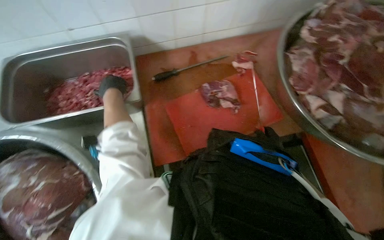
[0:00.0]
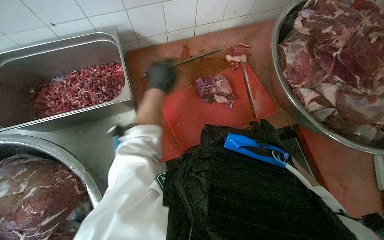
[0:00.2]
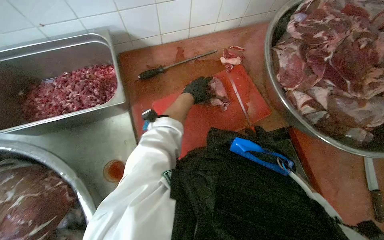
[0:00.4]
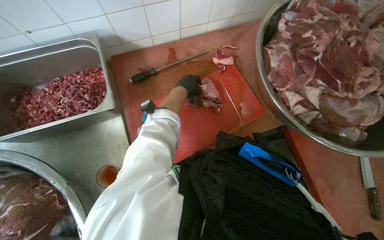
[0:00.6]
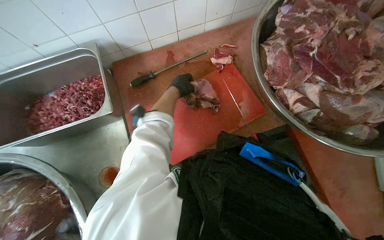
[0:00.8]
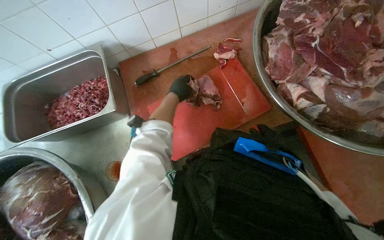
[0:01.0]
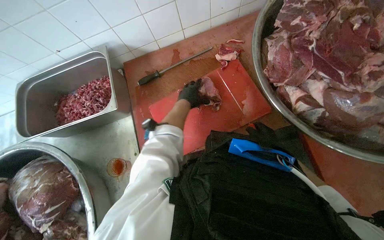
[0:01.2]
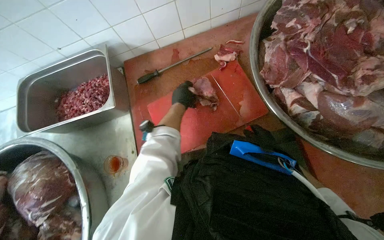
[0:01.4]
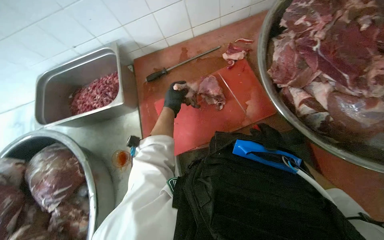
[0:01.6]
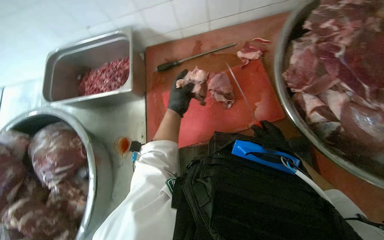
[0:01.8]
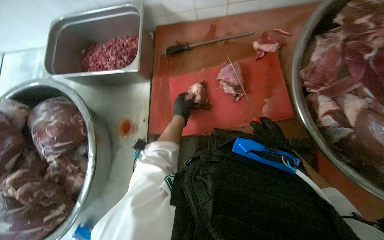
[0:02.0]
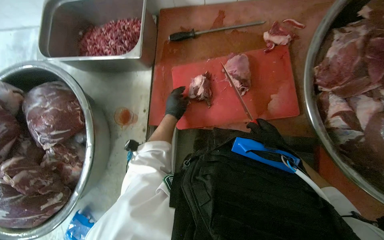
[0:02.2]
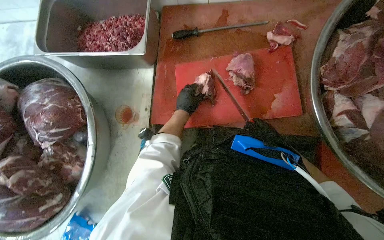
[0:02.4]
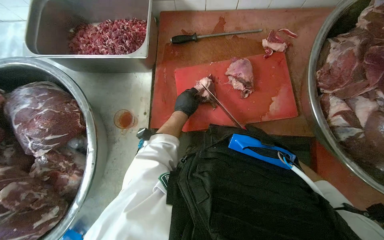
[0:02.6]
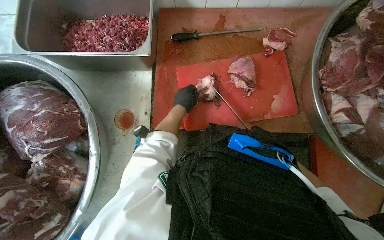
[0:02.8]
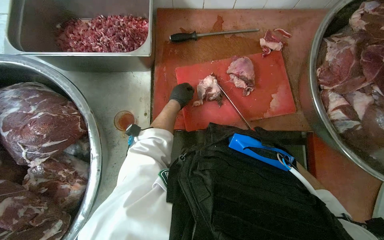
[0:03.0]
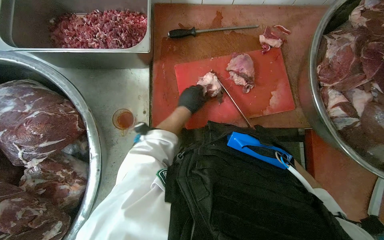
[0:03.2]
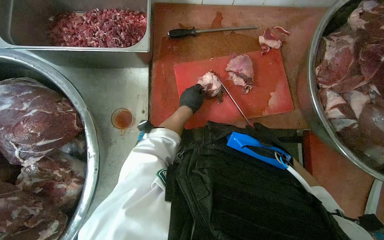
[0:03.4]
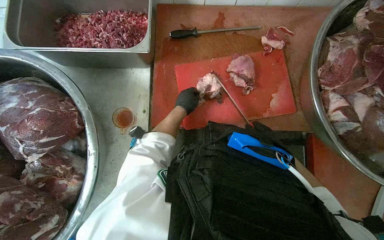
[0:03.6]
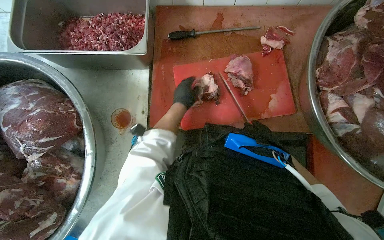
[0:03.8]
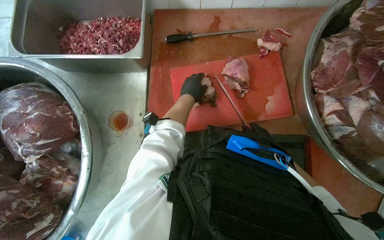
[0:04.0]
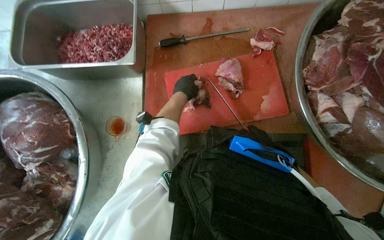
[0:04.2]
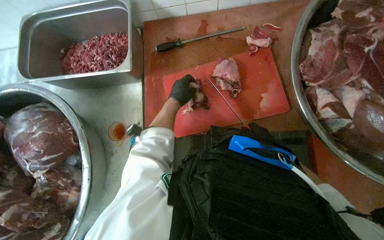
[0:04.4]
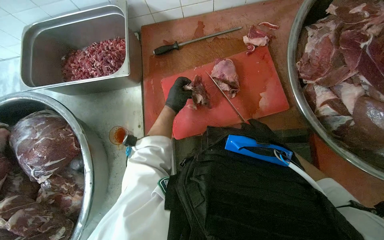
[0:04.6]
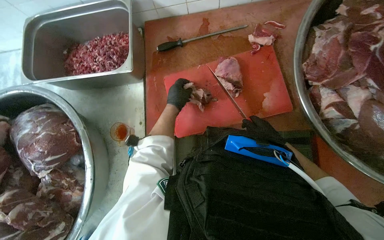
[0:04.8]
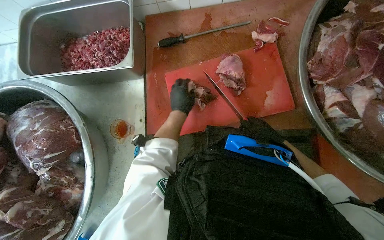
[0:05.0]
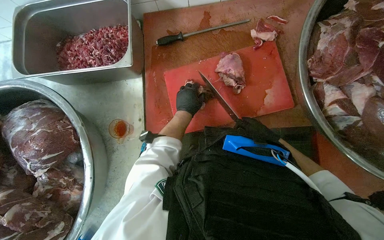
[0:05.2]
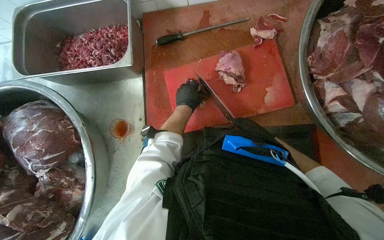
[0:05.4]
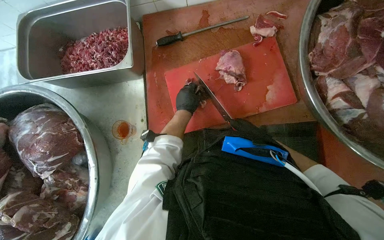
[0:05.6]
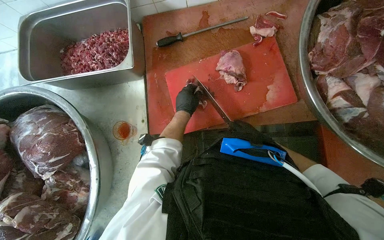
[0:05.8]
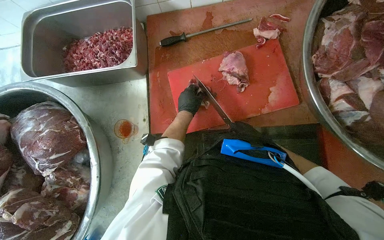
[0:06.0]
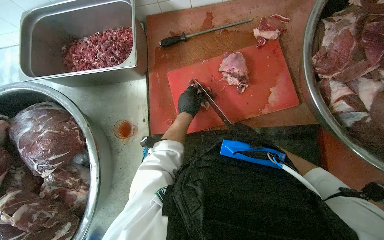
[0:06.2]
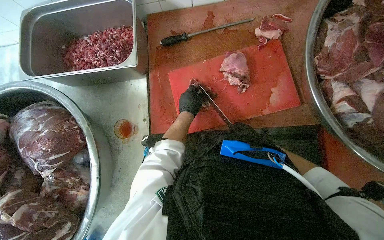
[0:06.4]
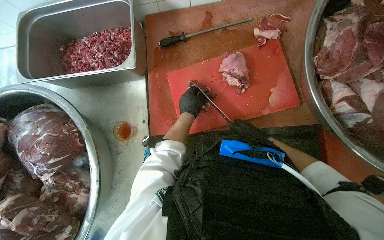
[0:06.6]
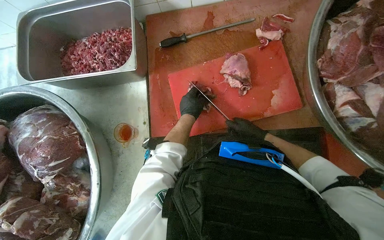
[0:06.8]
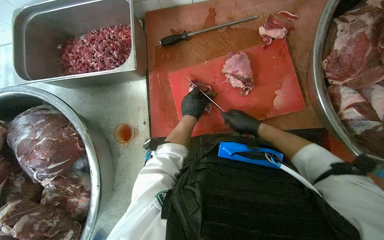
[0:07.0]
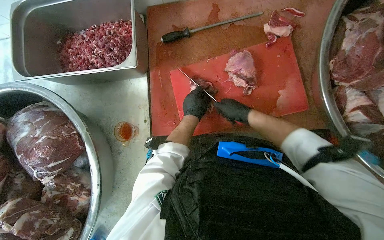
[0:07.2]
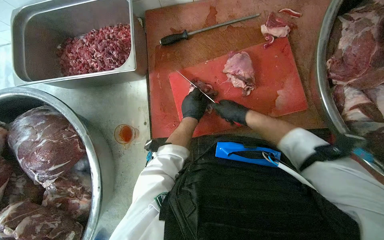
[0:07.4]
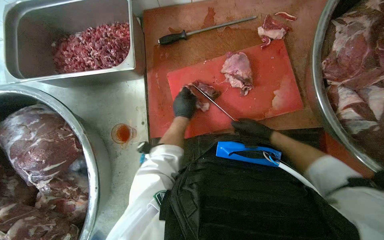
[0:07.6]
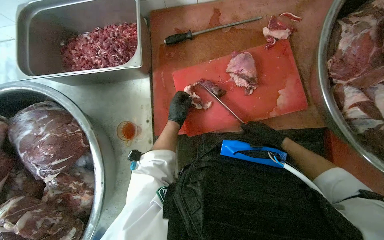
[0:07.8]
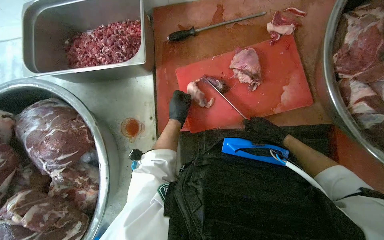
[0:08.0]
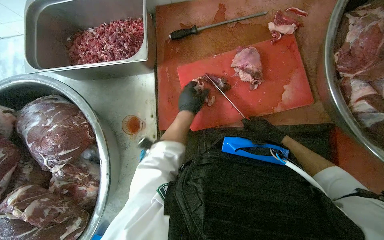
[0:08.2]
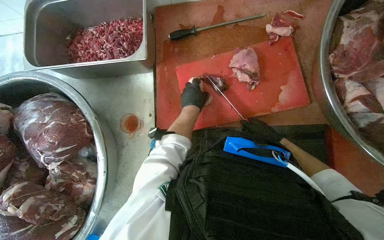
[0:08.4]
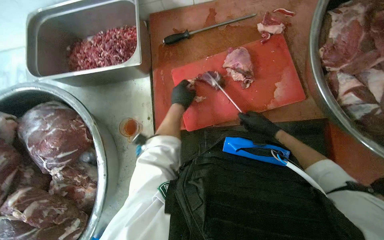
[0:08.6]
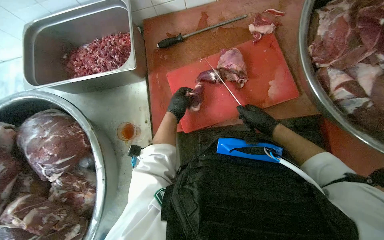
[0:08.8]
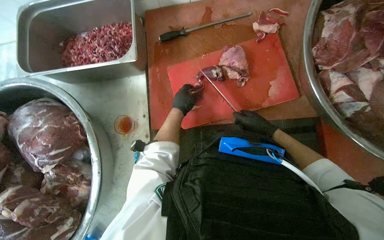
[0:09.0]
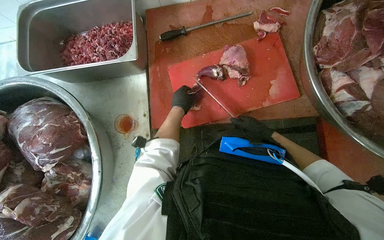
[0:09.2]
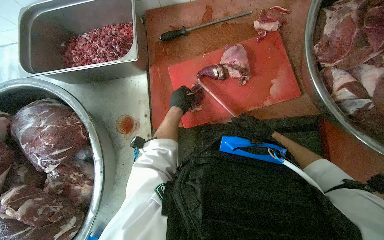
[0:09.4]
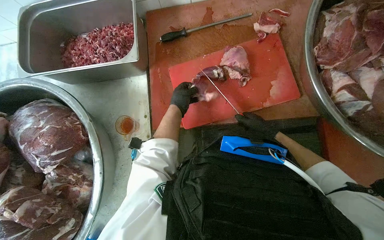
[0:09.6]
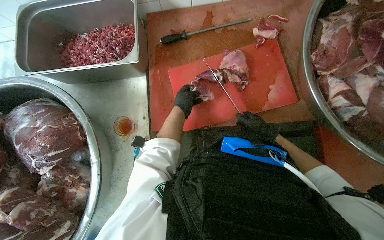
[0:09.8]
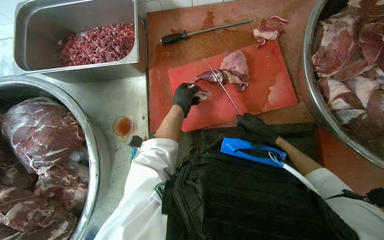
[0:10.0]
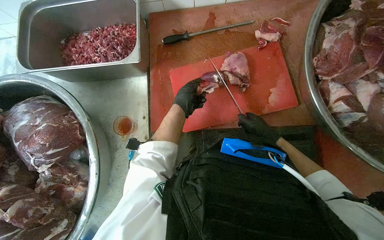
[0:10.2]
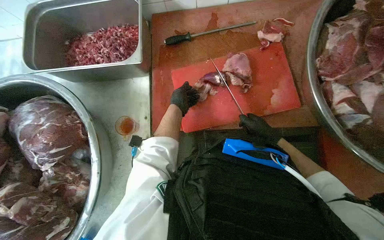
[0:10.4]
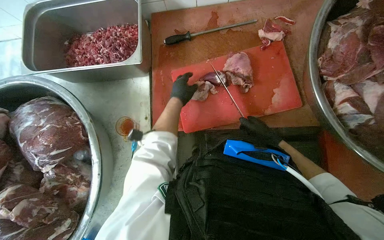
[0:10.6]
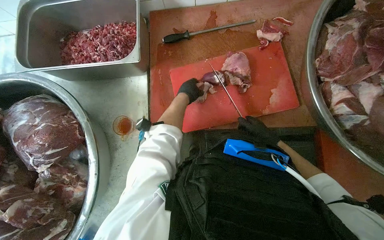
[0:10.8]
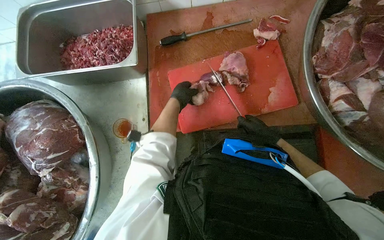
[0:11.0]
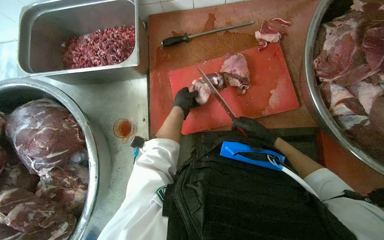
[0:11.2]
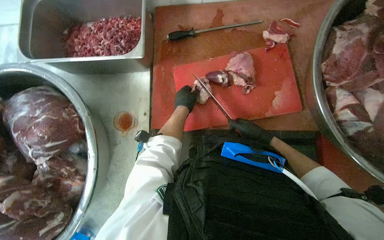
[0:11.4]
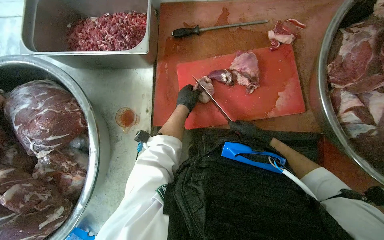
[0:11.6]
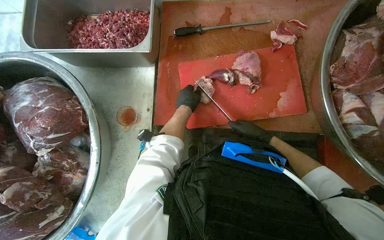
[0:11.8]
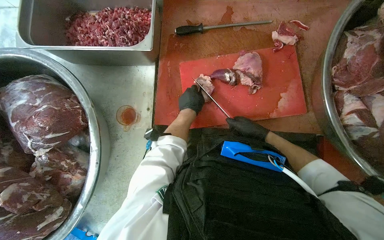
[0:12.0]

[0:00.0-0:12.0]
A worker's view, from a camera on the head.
Job: preparing food.
The whole recording: Cutting meat on board. The worker cuts large pieces of meat into smaller portions on a red cutting board.
0:00.0 to 0:01.6: The left hand goes approximately 25 cm to the right.
0:04.4 to 0:06.0: The right hand is displaced to the left by some 10 cm, and goes nearer to the camera and returns, roughly 15 cm each way.
0:07.6 to 0:12.0: The hands make small movements and keep their place.

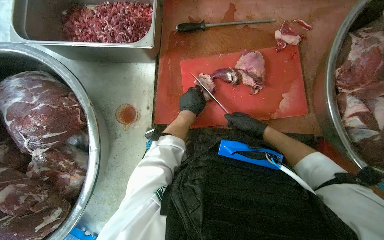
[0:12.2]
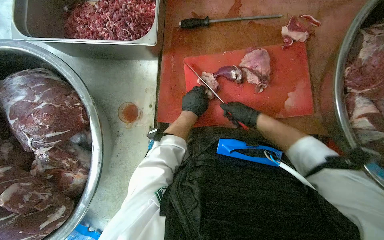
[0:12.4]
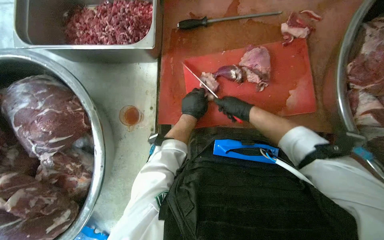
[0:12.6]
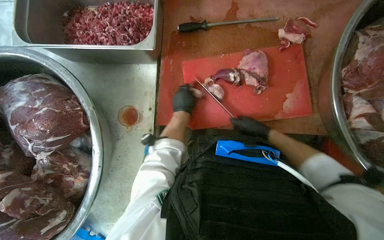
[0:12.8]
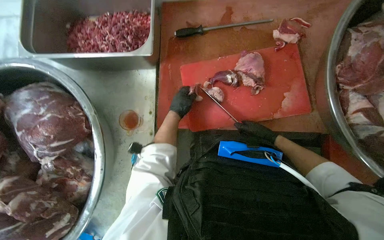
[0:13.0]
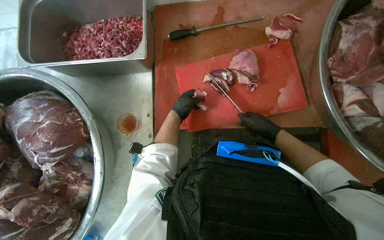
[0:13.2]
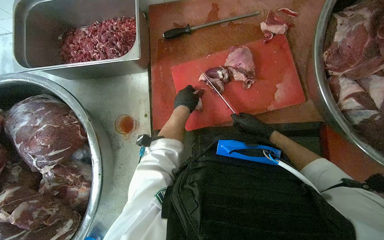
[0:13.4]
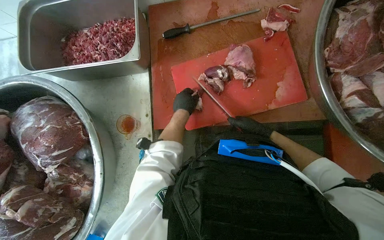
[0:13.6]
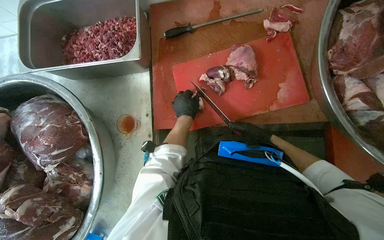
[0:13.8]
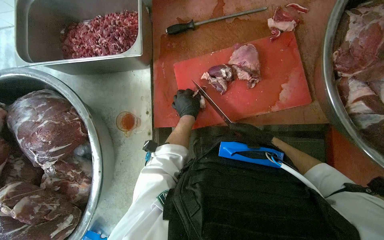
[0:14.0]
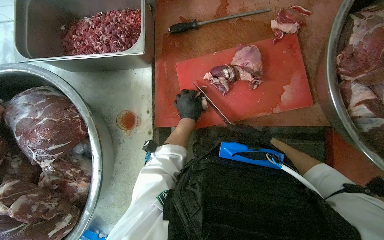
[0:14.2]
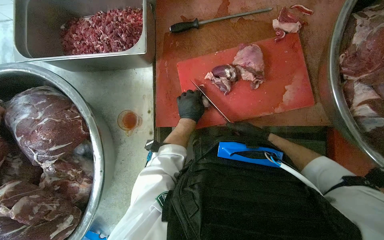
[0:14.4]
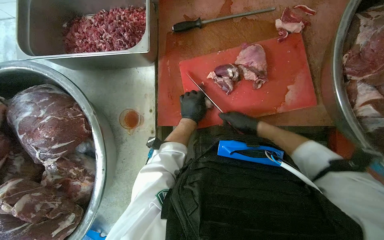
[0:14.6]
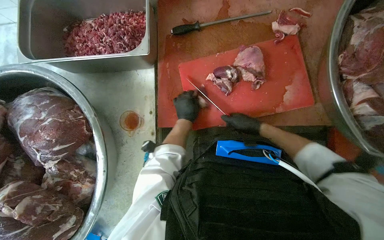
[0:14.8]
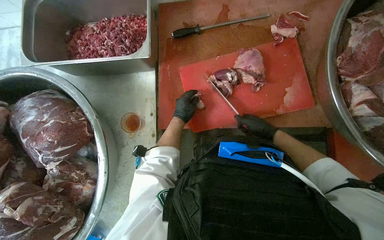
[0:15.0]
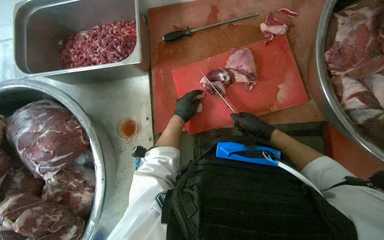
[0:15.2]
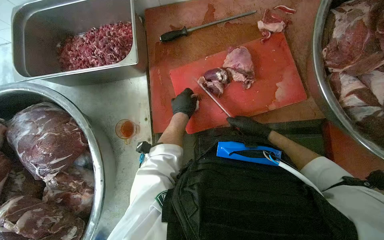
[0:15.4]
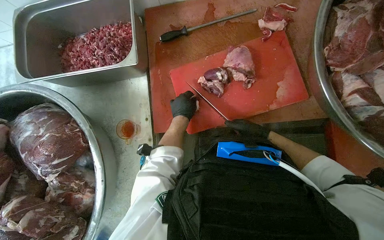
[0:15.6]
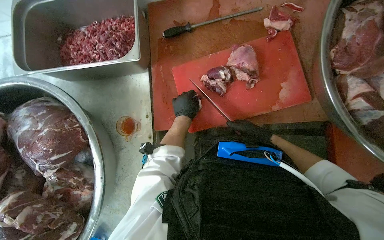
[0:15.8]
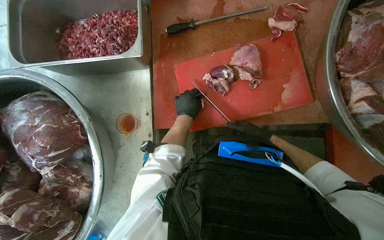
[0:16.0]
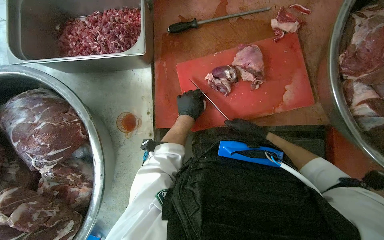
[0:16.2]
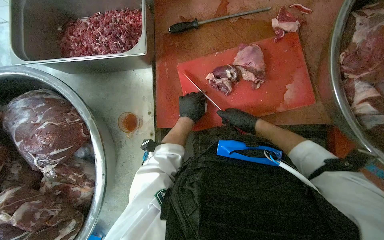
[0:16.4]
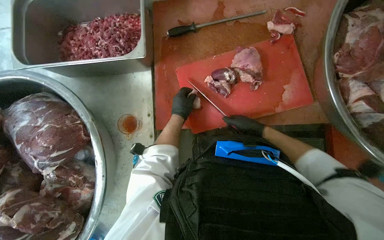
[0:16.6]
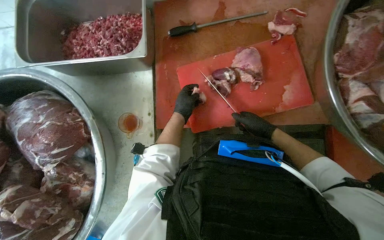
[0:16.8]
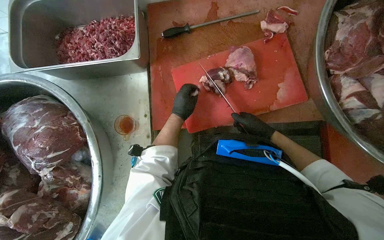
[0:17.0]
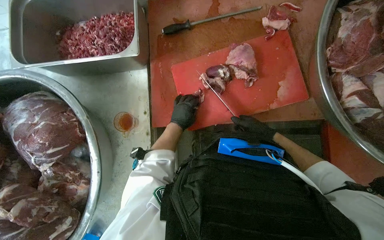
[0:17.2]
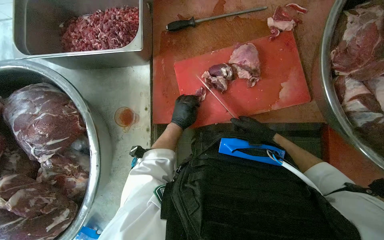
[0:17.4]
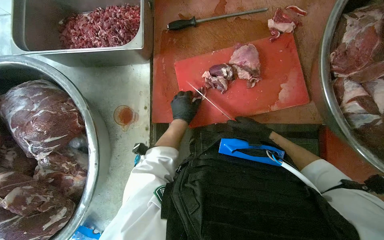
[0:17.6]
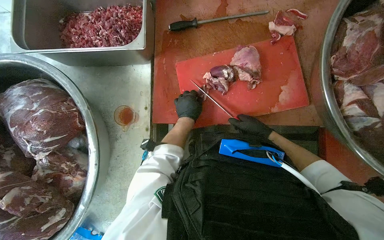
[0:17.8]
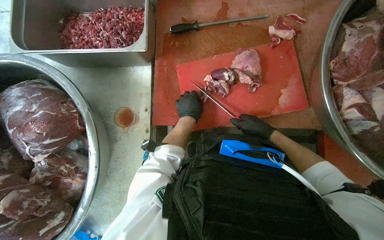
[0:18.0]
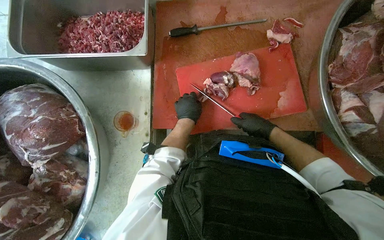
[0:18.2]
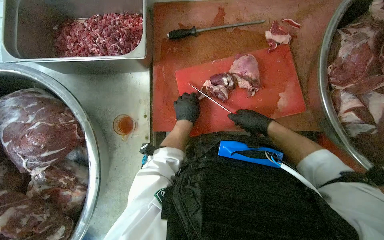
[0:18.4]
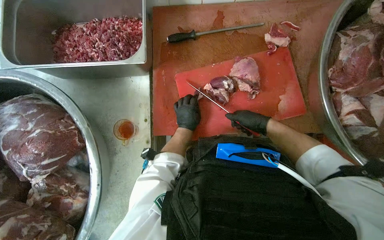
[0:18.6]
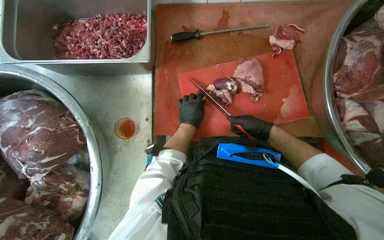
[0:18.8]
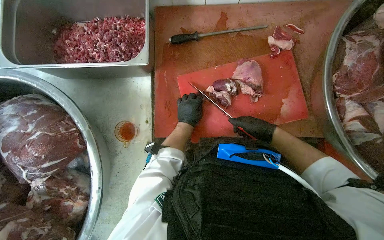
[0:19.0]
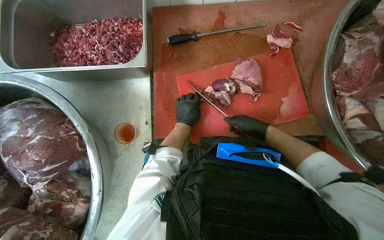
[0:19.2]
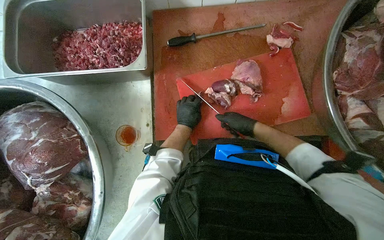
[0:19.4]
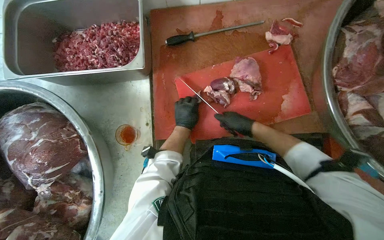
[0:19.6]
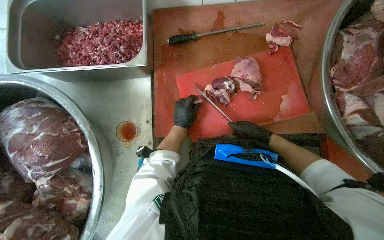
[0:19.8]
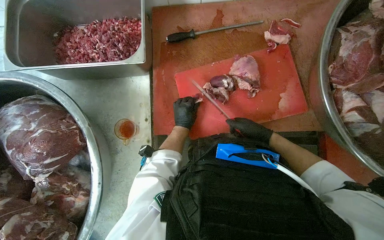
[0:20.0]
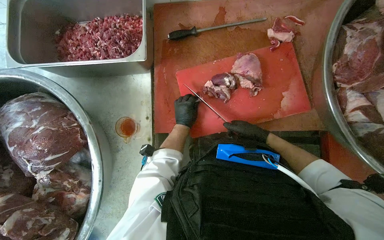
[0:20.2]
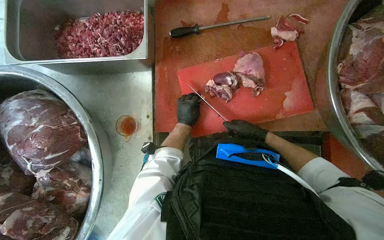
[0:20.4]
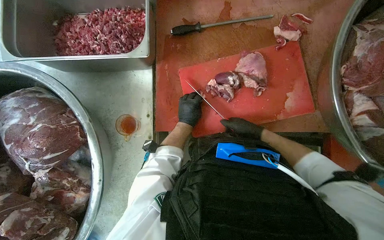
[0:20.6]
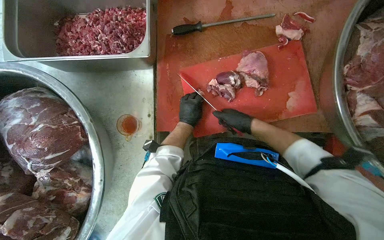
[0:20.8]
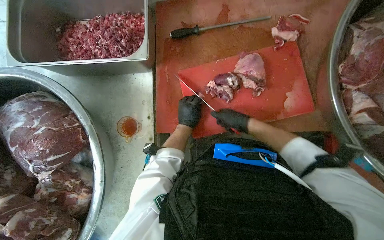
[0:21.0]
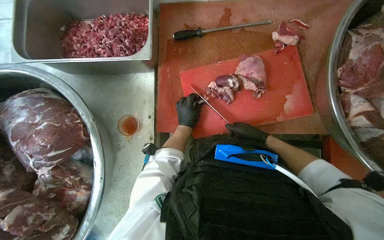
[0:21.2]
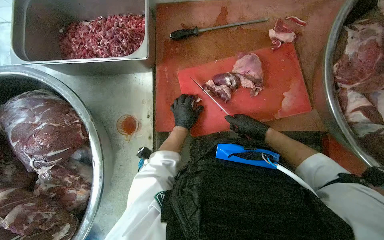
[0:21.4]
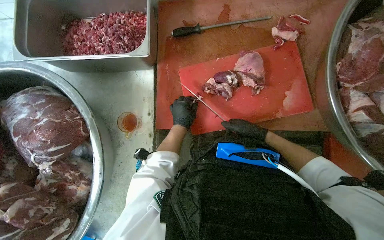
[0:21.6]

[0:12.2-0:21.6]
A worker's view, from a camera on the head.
Job: preparing food.
The whole recording: Cutting meat on board. The worker cuts large pieces of meat into smaller portions on a red cutting board.
0:12.2 to 0:13.8: The hands are busy where they are.
0:13.8 to 0:18.4: The hands make small movements and keep their place.
0:18.4 to 0:20.0: The hands are busy where they are.
